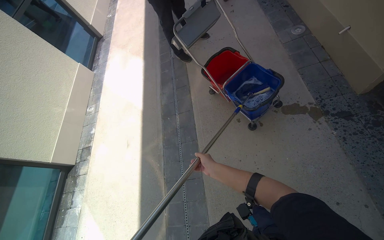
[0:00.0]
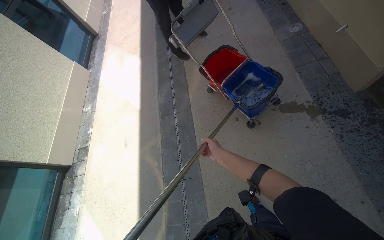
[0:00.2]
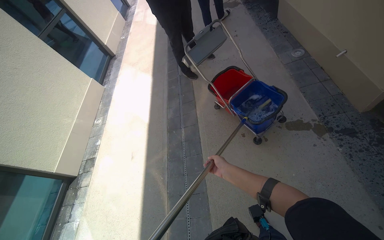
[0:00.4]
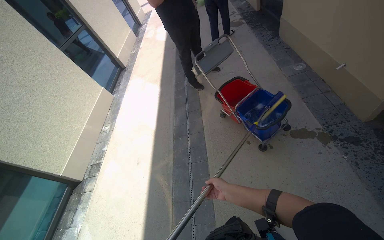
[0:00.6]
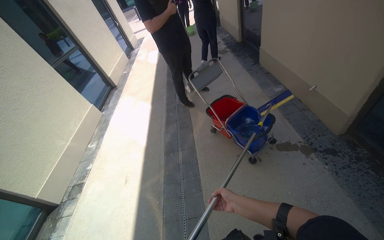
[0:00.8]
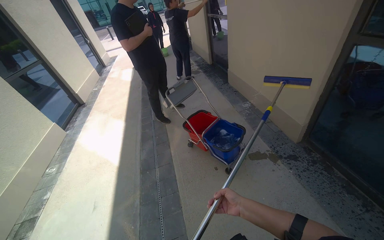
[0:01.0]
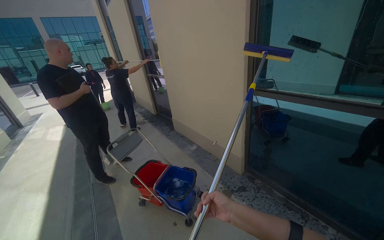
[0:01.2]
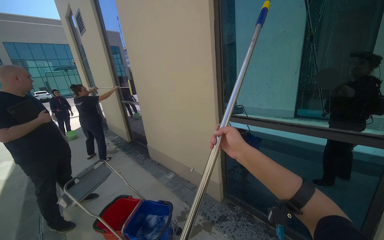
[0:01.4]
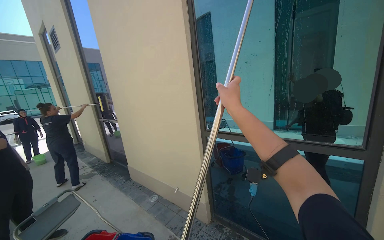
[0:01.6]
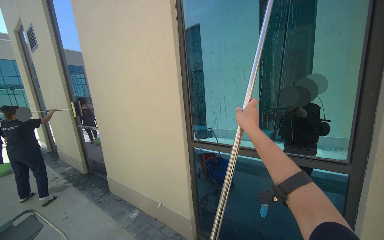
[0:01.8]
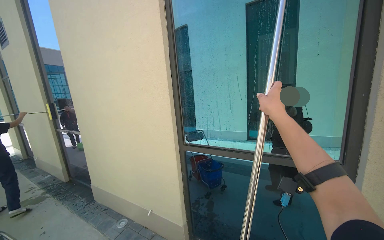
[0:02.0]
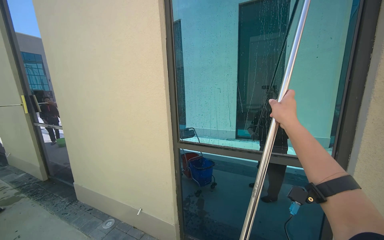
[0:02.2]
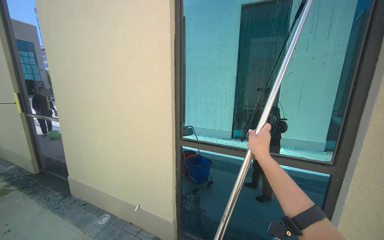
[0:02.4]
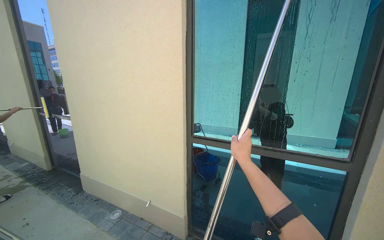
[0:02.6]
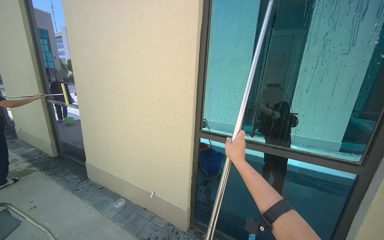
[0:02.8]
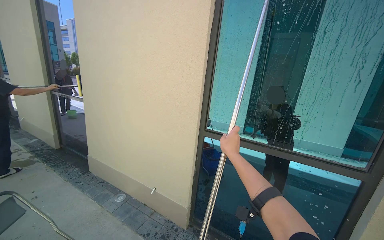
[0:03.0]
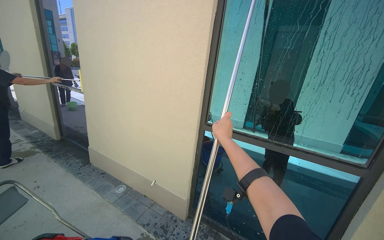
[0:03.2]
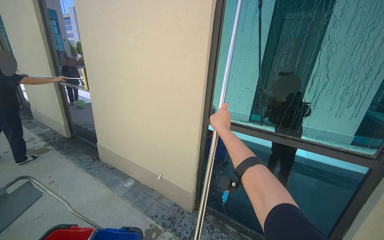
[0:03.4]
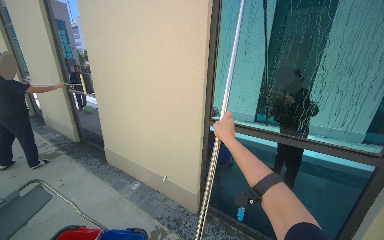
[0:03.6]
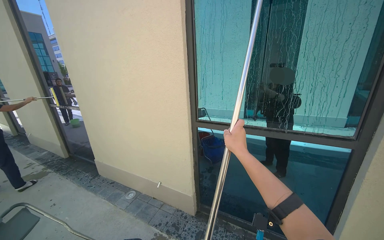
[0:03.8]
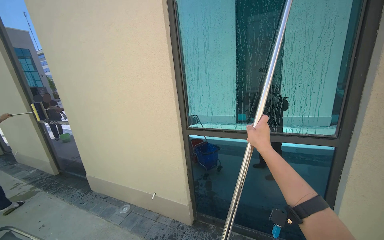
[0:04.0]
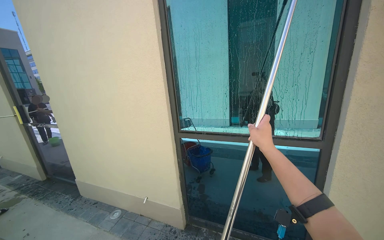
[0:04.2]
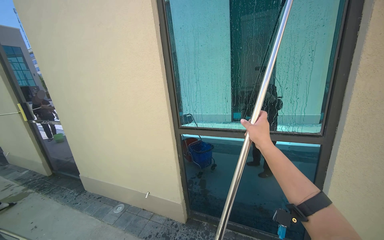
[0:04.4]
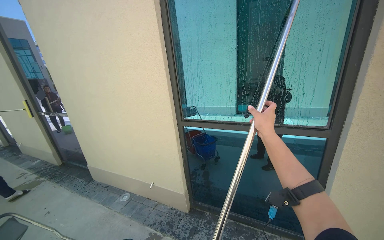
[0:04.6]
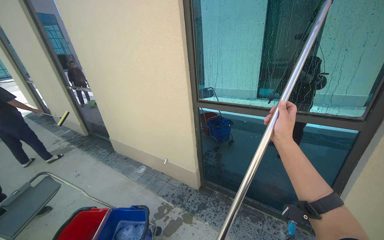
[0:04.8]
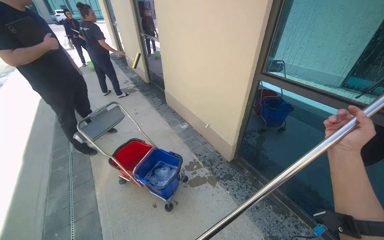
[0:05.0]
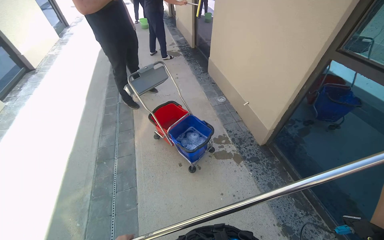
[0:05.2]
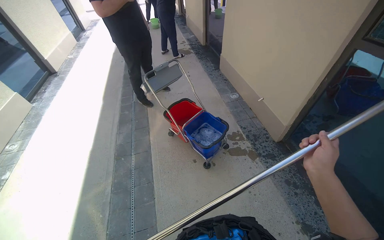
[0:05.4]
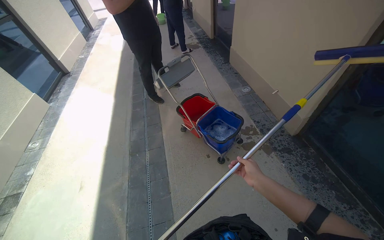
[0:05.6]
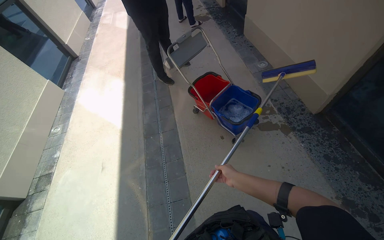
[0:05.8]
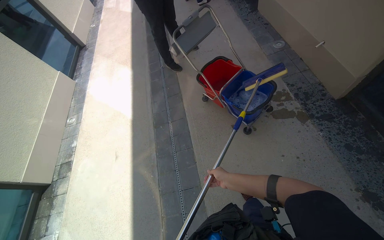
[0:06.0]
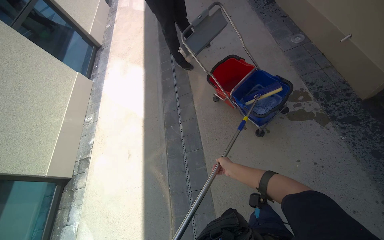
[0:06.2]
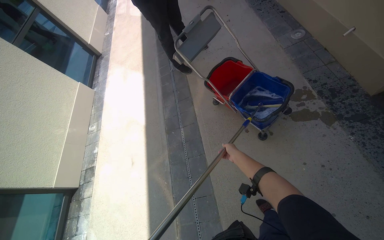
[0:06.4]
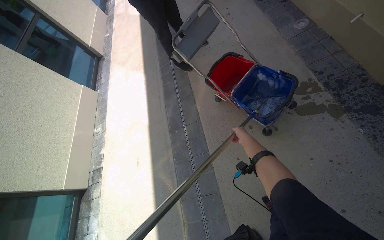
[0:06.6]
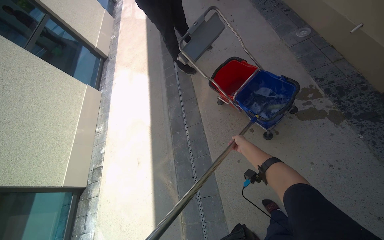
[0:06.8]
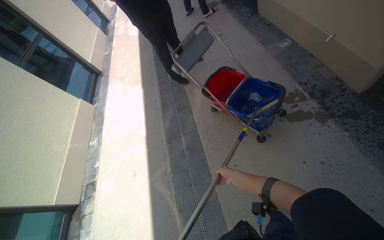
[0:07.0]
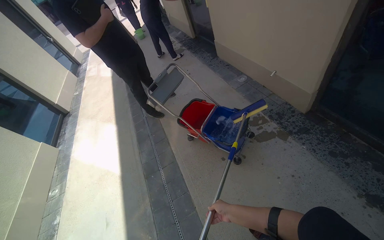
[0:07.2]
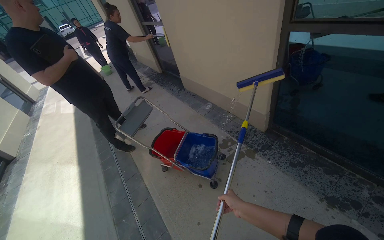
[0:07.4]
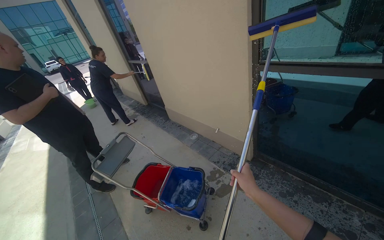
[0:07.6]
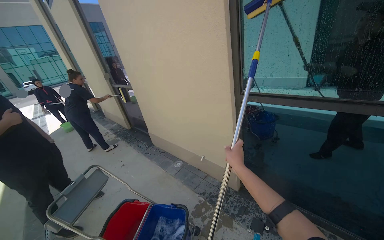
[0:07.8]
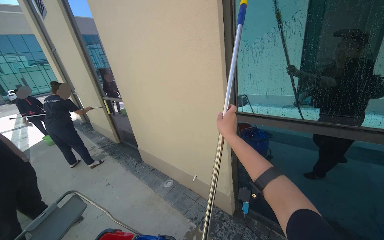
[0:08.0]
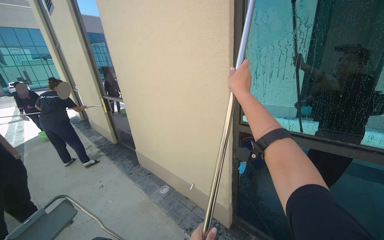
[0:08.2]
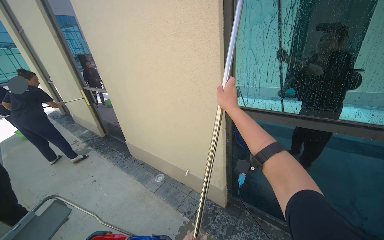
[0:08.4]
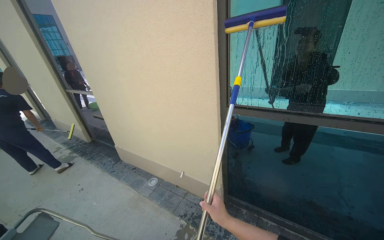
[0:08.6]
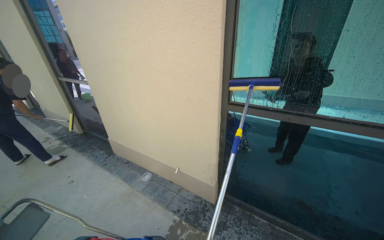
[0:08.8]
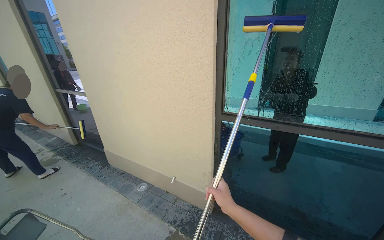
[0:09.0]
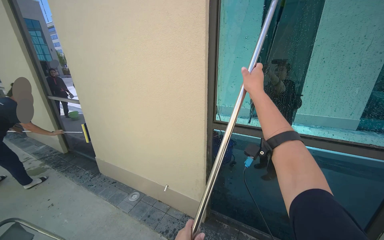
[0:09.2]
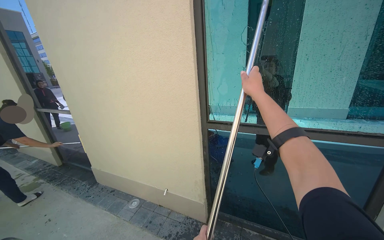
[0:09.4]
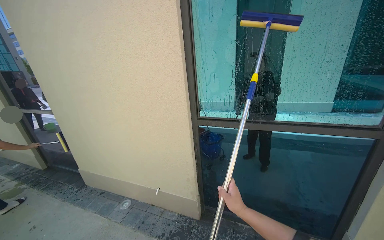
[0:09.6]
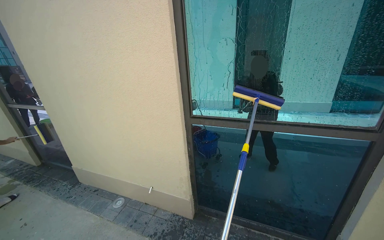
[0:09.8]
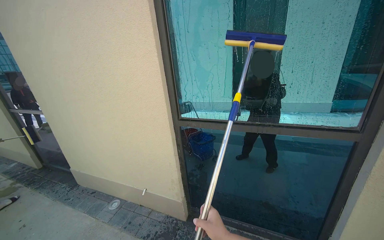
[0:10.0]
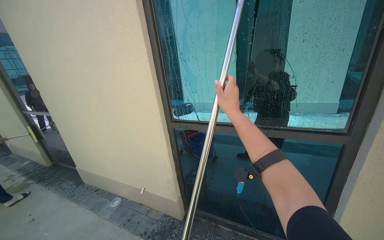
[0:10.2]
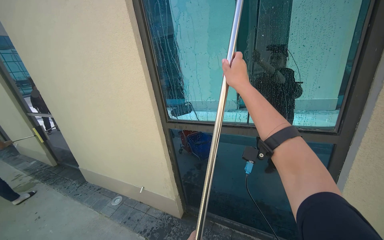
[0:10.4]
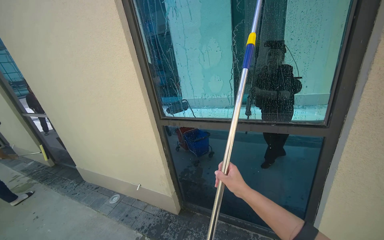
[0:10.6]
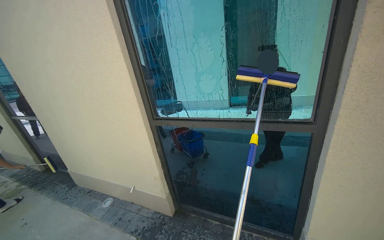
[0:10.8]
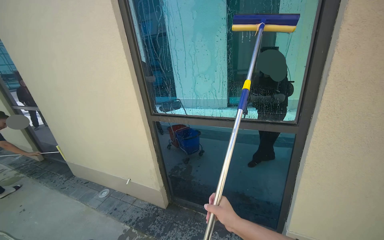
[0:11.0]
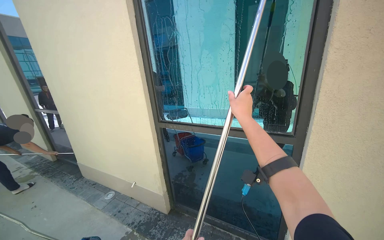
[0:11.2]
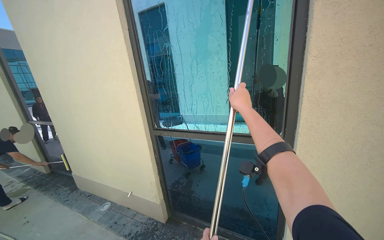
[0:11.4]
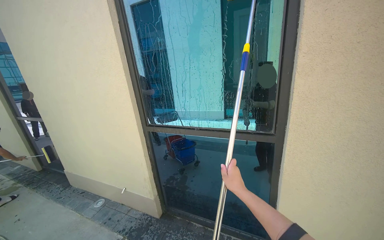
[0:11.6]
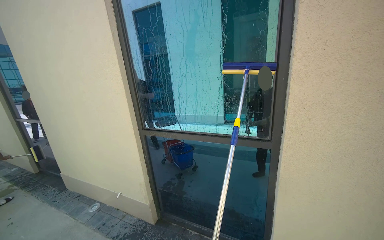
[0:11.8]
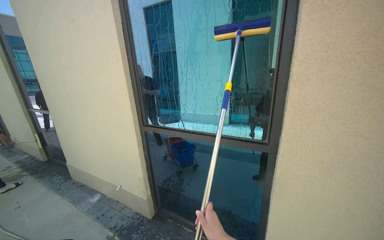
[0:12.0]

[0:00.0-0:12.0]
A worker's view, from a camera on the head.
Job: cleaning windows.
The whole recording: Cleaning building windows. The worker scrubs the building windows with a long-handled squeegee, frequently dipping it into a bucket.
0:00.0 to 0:01.6: The head turns to the right by roughly 50 degrees. The camera pitches upward, by about 60 degrees.
0:01.6 to 0:03.0: The right hand heads farther from the camera and down the picture, covering roughly 20 cm.
0:03.0 to 0:04.4: The right hand travels to the right by some 30 cm.
0:04.4 to 0:06.0: The head rotates roughly 60 degrees to the left. The view tips downward by about 50 degrees.
0:06.0 to 0:07.6: The head turns to the right by some 25 degrees. The view tips upward by about 40 degrees.
0:07.6 to 0:09.0: The camera is aimed approximately 20 degrees further to the right. The view tips upward by approximately 15 degrees.
0:09.0 to 0:10.4: The camera travels to the right, some 40 cm.

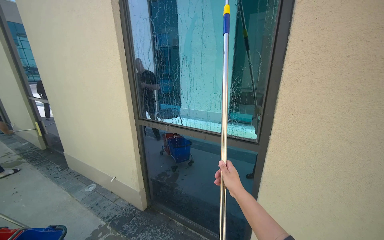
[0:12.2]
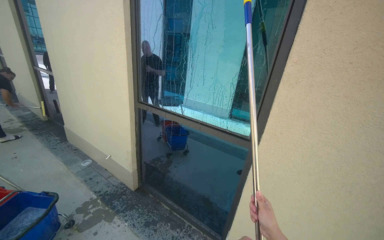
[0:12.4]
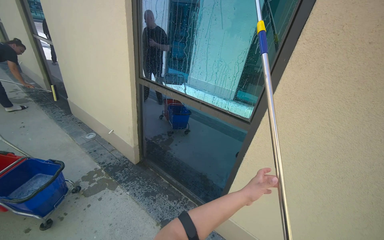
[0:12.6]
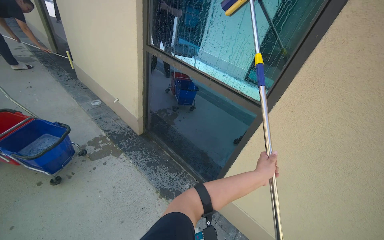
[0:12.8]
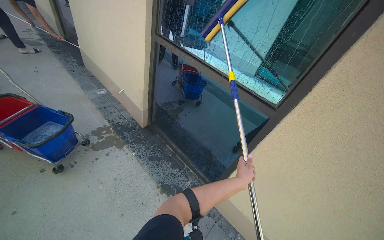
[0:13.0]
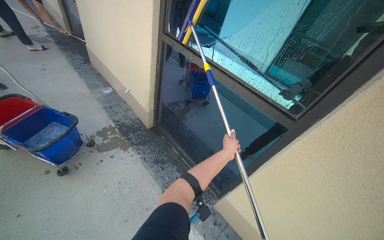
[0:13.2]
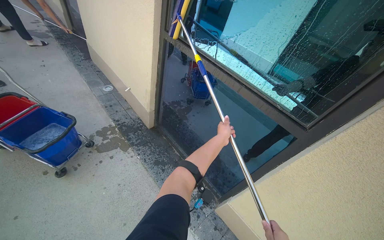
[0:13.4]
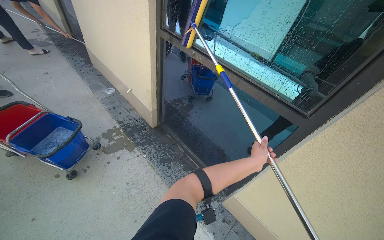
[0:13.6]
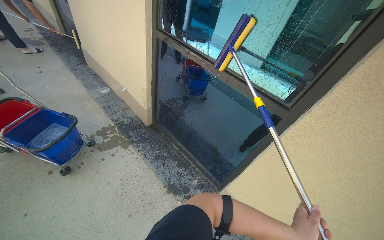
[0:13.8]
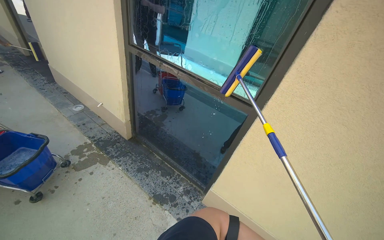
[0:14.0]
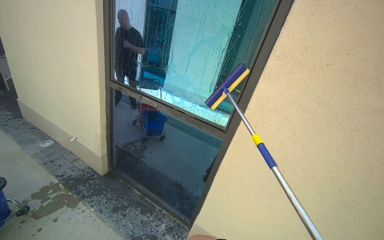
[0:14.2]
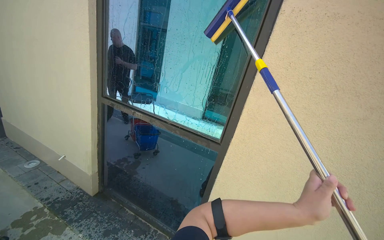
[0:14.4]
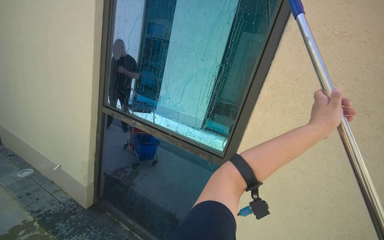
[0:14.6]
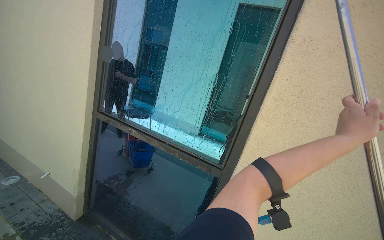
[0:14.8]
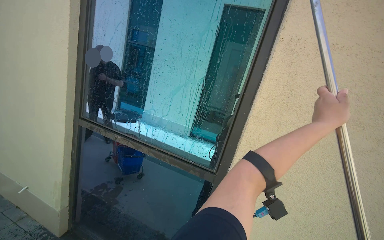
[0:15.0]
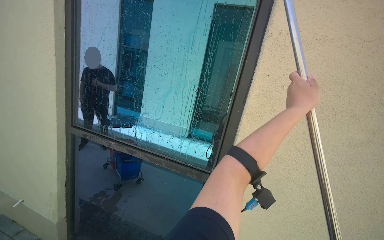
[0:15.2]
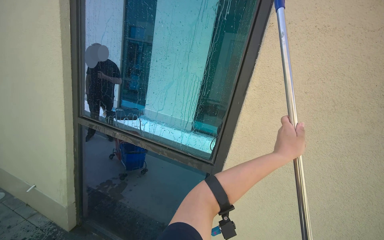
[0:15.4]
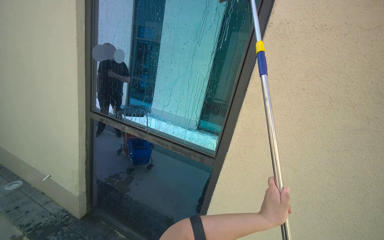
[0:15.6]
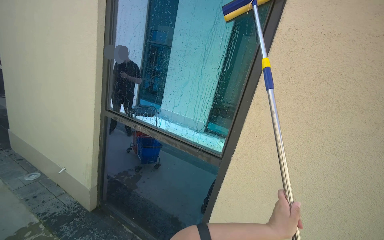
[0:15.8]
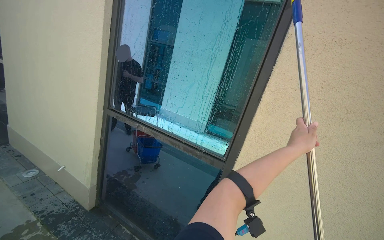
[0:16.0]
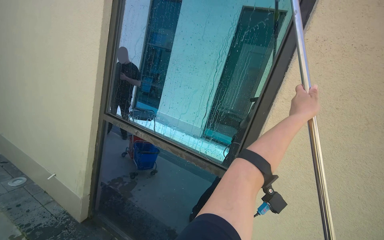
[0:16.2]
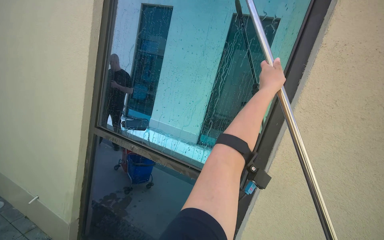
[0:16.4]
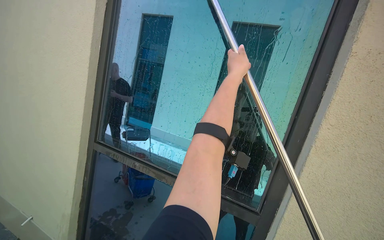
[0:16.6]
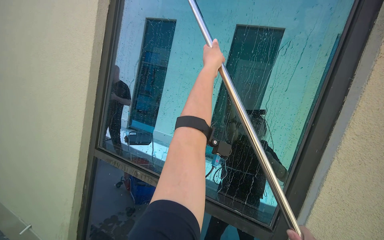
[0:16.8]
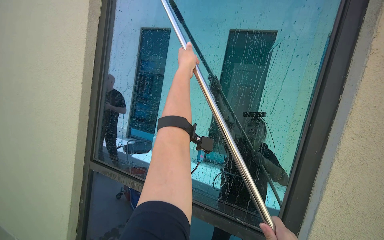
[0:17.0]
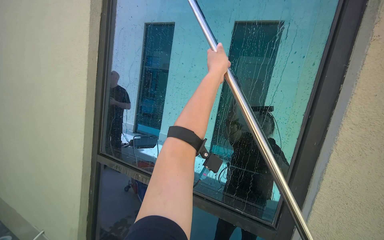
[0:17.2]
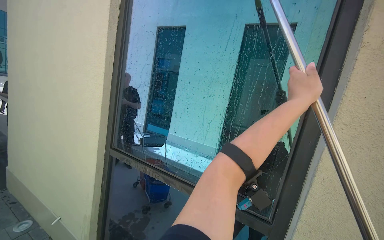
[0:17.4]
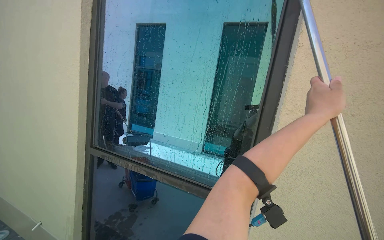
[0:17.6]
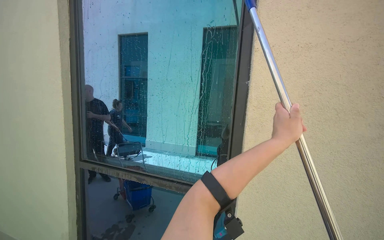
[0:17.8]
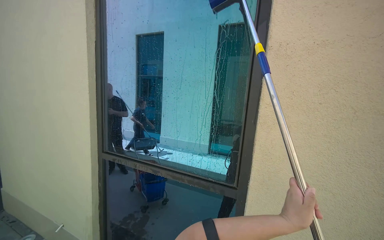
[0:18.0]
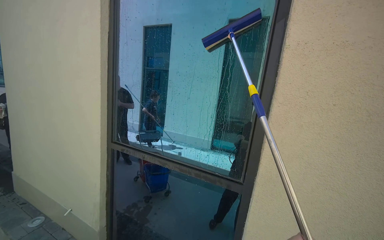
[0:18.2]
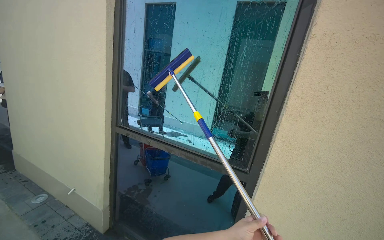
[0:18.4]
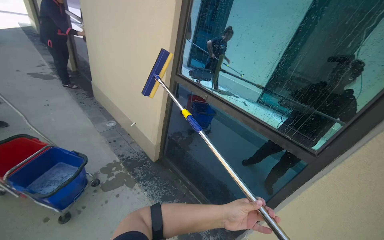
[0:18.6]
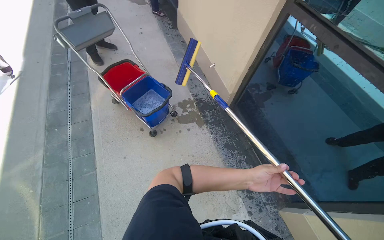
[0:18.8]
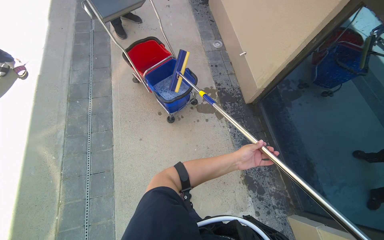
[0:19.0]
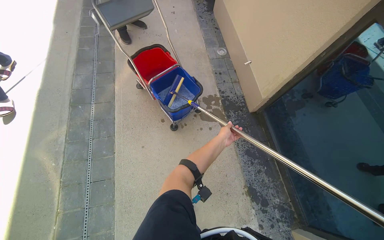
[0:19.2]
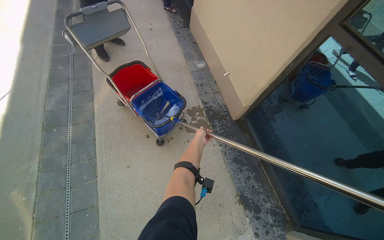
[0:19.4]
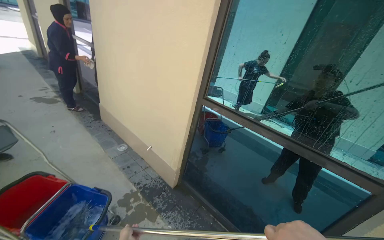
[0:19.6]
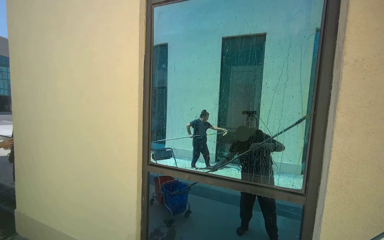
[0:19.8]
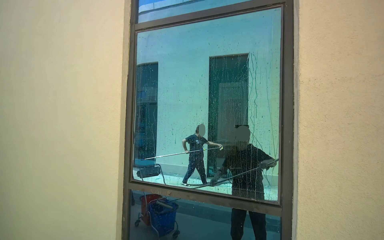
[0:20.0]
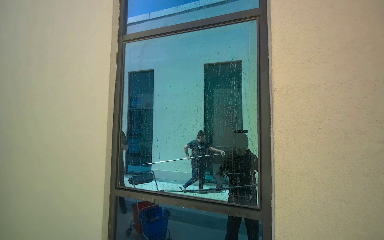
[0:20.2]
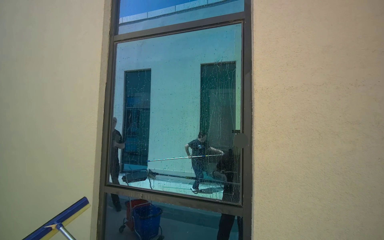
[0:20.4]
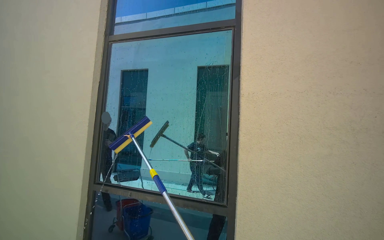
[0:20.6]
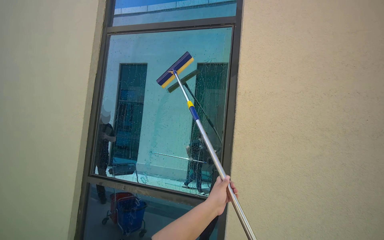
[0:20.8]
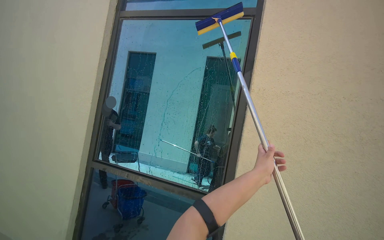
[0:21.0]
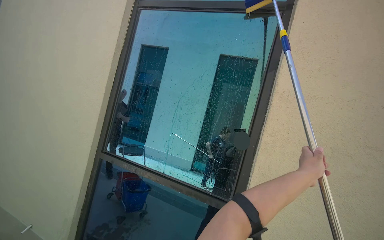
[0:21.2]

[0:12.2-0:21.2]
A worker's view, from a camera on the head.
Job: cleaning windows.
The whole recording: Cleaning building windows. The worker scrubs the building windows with a long-handled squeegee, frequently dipping it into a bucket.
0:12.2 to 0:13.8: The view tilts some 25 degrees downward.
0:13.8 to 0:15.2: The wearer's head swings some 25 degrees to the right. The camera pitches upward, by some 25 degrees.
0:15.2 to 0:16.6: The left hand heads to the left and farther from the camera, covering approximately 35 cm, and reaches roughly 35 cm down the picture, then returns.
0:18.2 to 0:19.8: The wearer moves approximately 40 cm.
